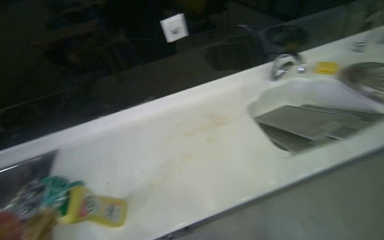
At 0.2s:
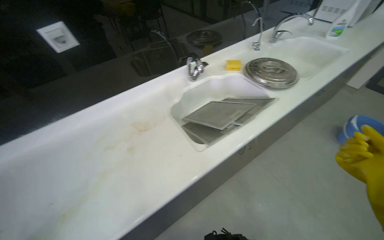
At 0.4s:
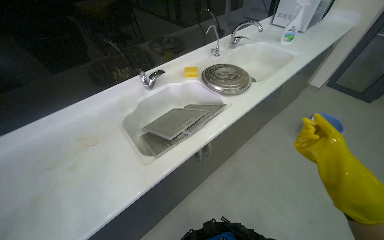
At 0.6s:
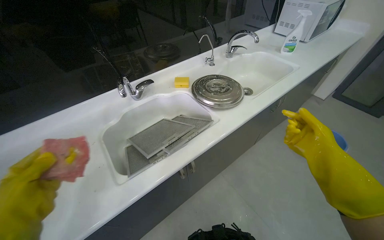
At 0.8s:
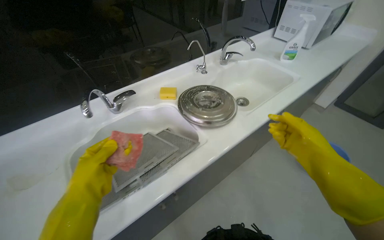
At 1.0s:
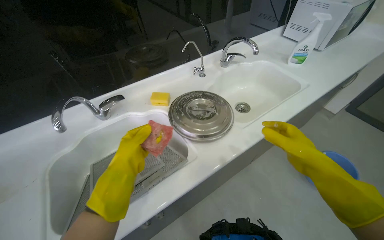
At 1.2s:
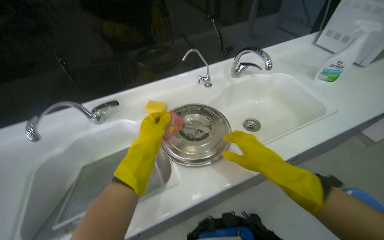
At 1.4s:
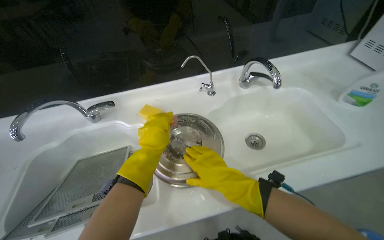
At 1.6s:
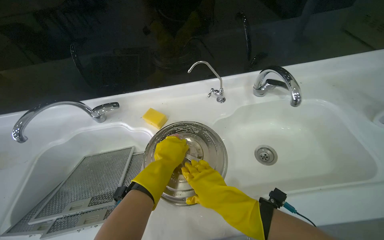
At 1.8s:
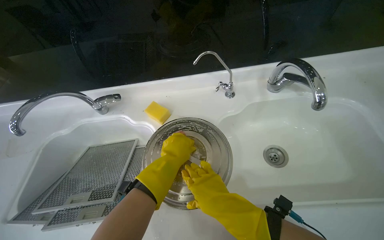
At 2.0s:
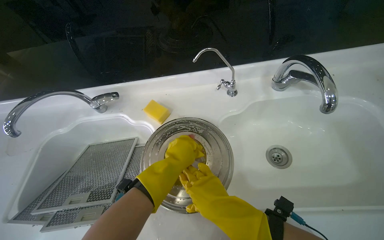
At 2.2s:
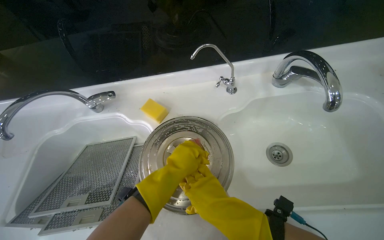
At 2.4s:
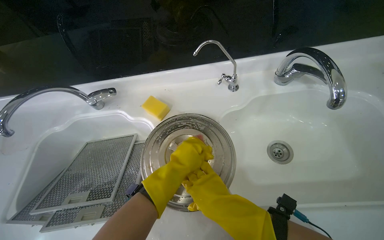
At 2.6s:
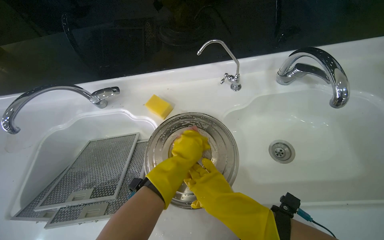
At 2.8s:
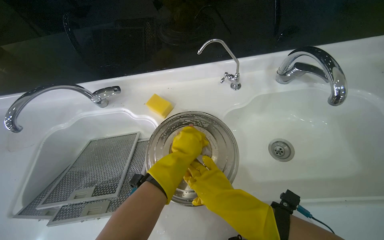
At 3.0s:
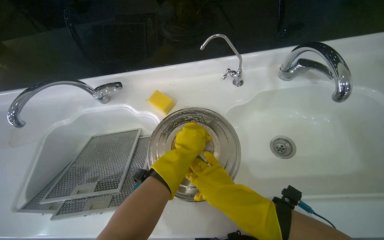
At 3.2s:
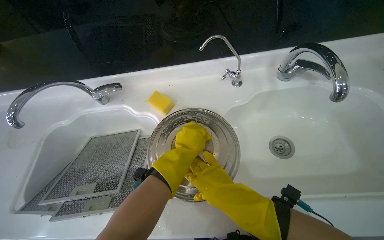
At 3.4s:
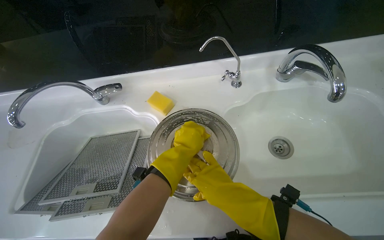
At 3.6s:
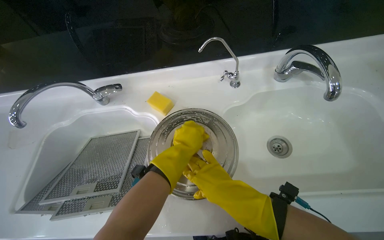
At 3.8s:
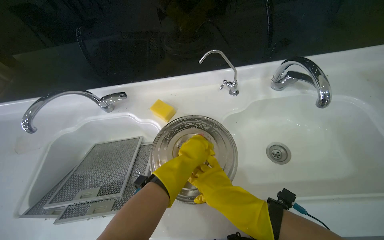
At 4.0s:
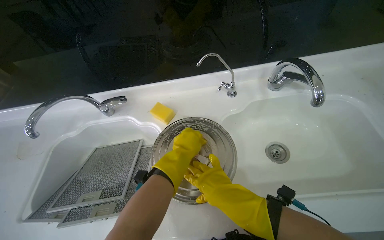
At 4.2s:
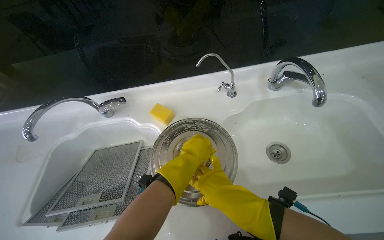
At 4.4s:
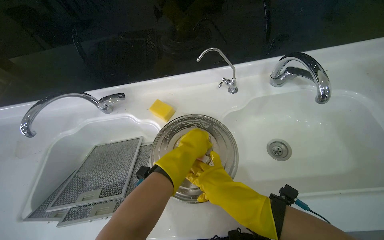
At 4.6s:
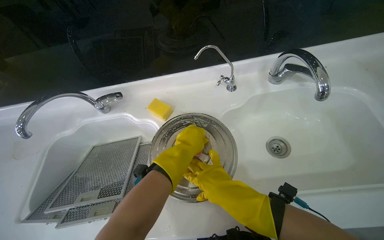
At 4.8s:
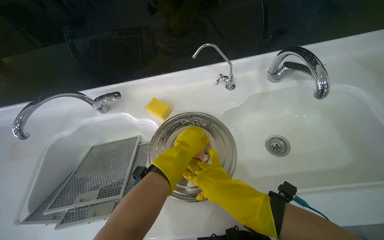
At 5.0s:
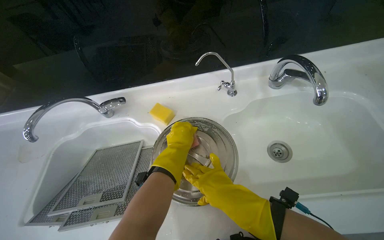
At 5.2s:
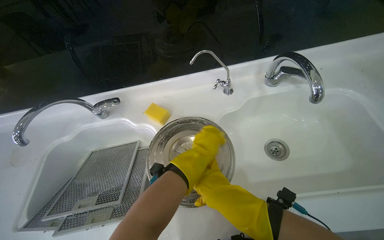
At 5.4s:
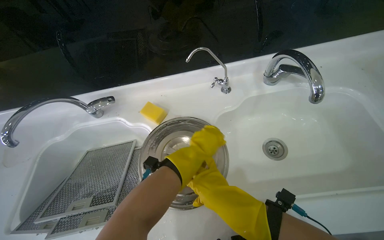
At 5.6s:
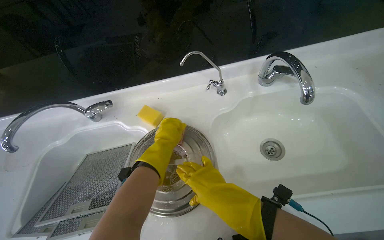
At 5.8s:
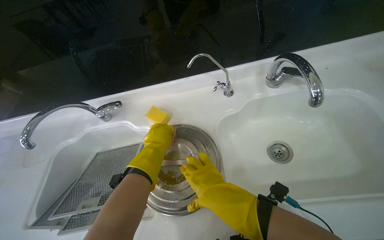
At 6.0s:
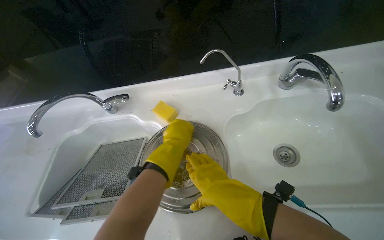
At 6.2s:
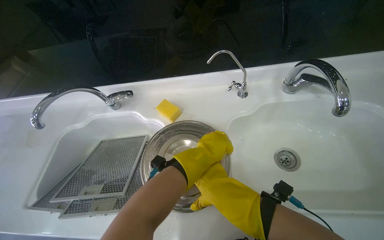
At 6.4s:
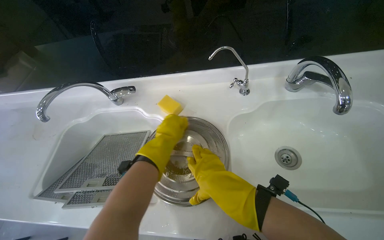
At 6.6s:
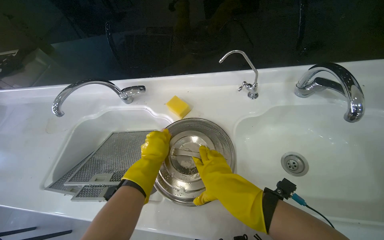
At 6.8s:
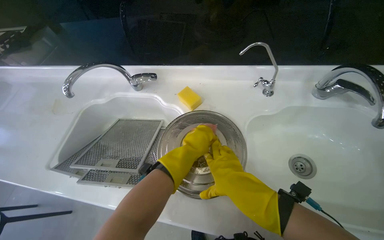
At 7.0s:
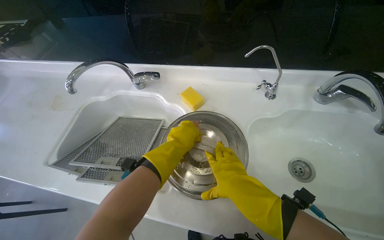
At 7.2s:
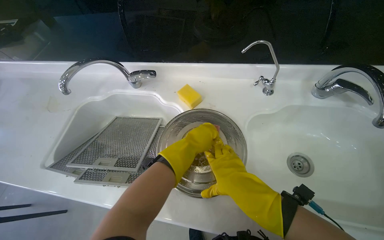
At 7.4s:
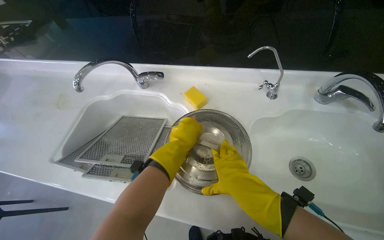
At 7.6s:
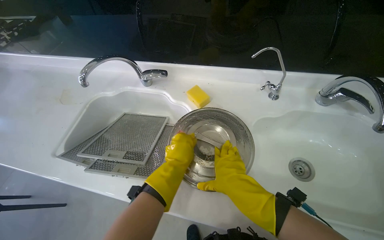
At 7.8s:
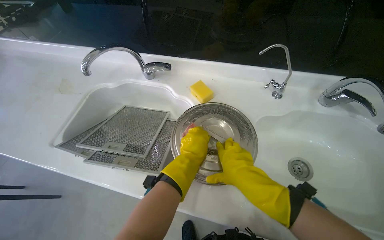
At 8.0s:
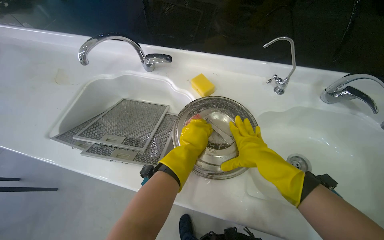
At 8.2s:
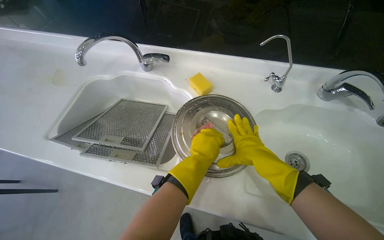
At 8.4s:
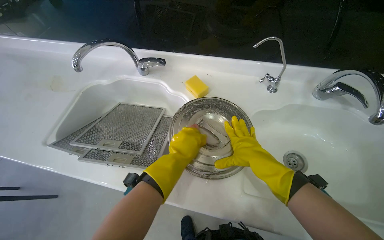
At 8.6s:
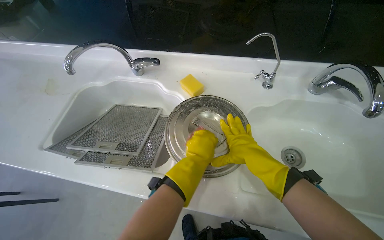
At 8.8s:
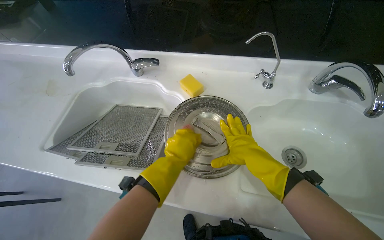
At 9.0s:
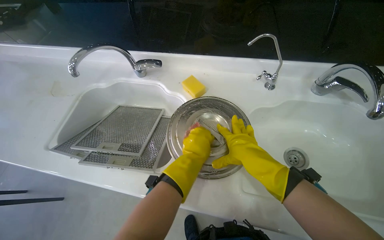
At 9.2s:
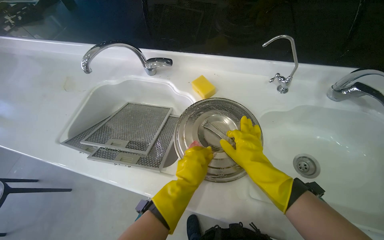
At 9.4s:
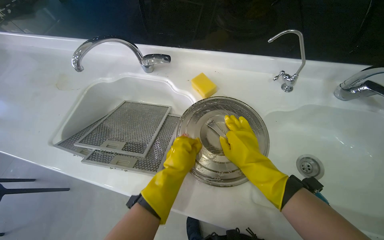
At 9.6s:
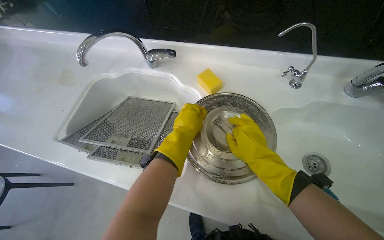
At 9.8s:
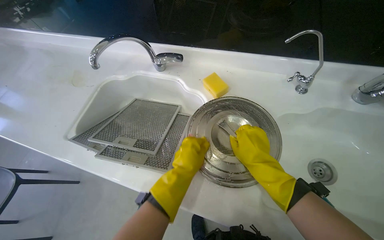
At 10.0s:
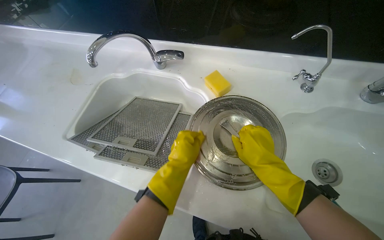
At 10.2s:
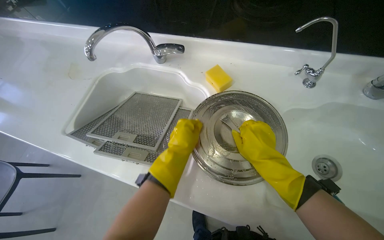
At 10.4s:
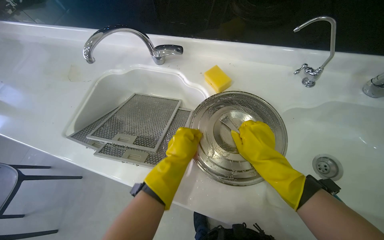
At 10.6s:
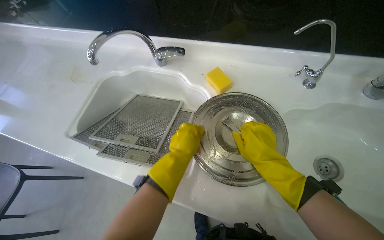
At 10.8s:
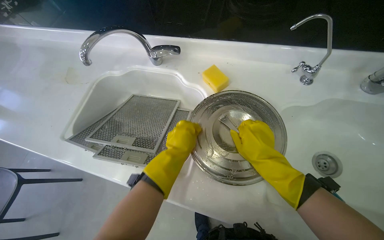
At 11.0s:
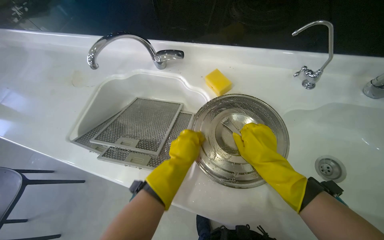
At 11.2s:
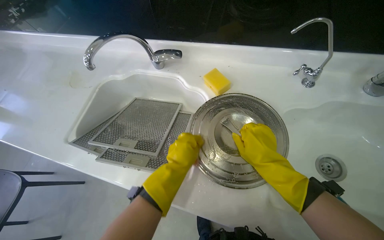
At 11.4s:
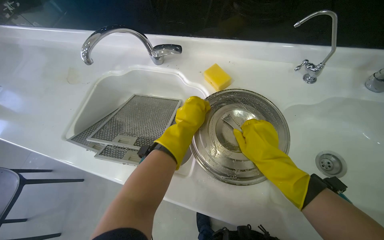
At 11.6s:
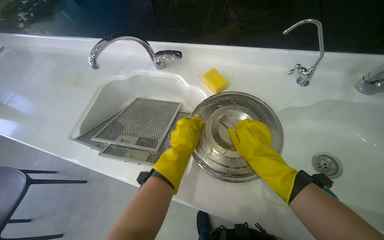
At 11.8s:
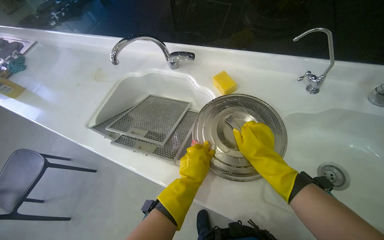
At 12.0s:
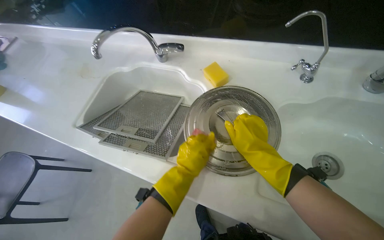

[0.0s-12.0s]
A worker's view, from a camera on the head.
Job: cleaning kitchen.
The whole recording: Cleaning pot lid in sink. The worker sprays cleaning solution and scrubs a pot lid with a sponge in the sink.
0.0s to 1.6s: The camera is carried some 1 m.
1.6s to 4.4s: The hands work in one place, with small movements.
6.0s to 7.6s: The left hand moves left and right over about 15 cm, changing direction 2 times.
7.6s to 9.0s: The left hand goes about 10 cm to the right.
9.0s to 10.4s: The left hand moves roughly 5 cm up the picture and comes back.
10.4s to 12.0s: The left hand goes up the picture and returns, some 10 cm each way.

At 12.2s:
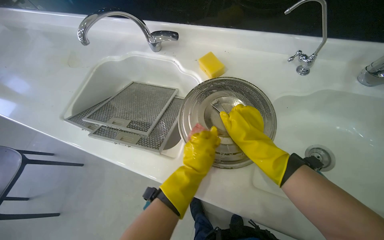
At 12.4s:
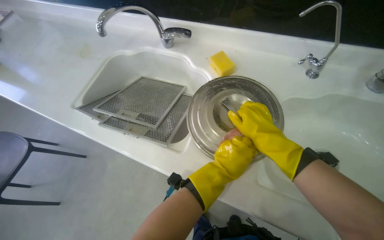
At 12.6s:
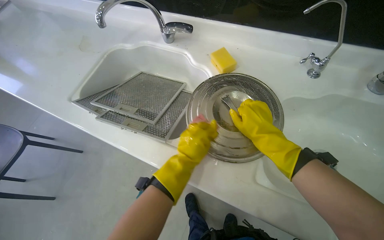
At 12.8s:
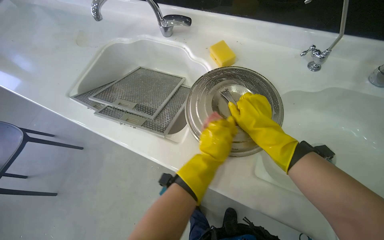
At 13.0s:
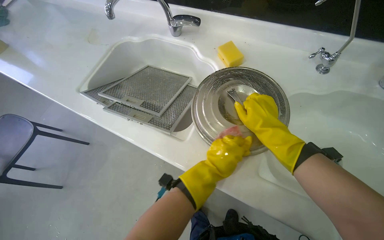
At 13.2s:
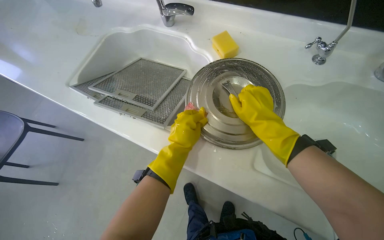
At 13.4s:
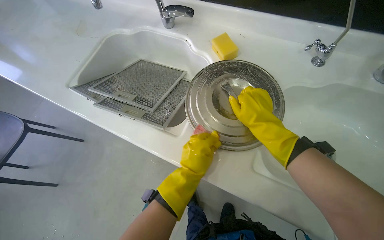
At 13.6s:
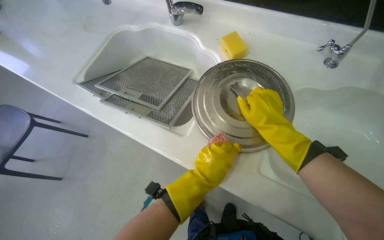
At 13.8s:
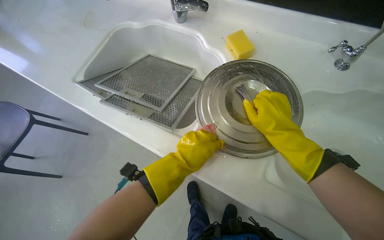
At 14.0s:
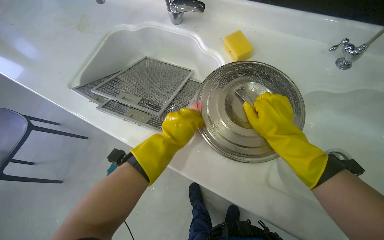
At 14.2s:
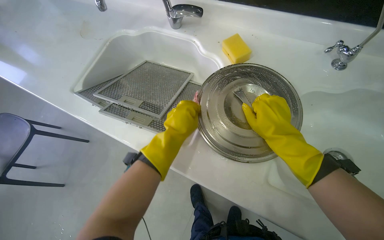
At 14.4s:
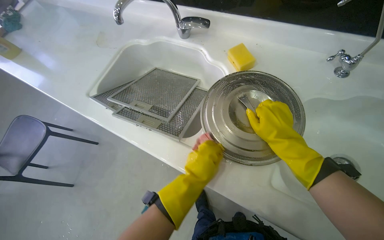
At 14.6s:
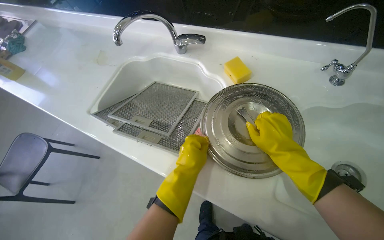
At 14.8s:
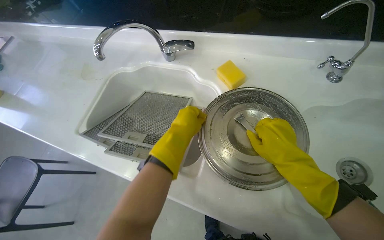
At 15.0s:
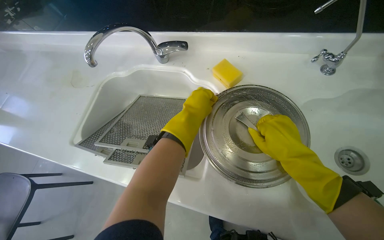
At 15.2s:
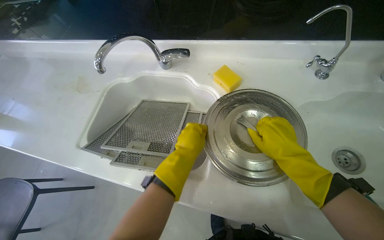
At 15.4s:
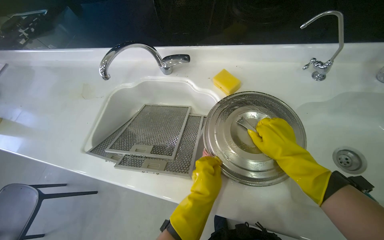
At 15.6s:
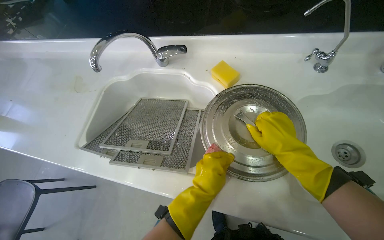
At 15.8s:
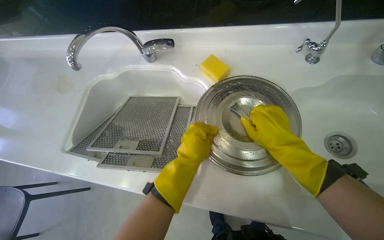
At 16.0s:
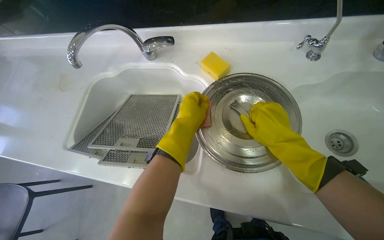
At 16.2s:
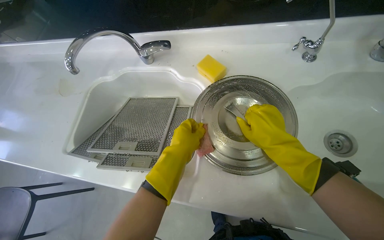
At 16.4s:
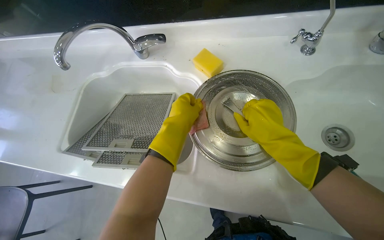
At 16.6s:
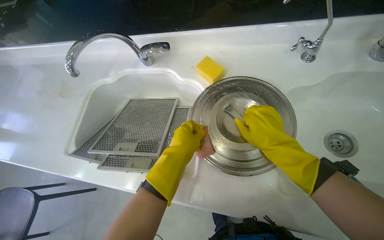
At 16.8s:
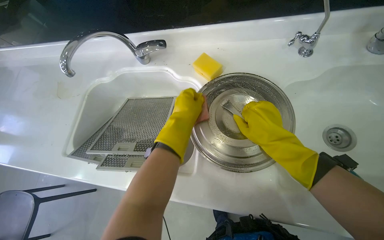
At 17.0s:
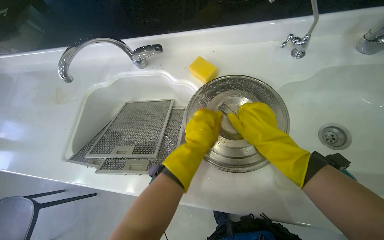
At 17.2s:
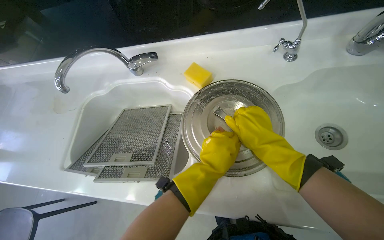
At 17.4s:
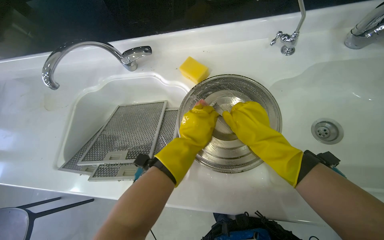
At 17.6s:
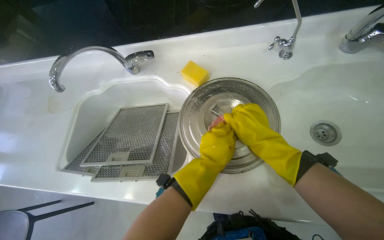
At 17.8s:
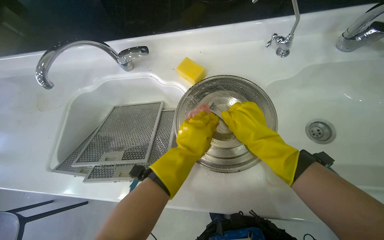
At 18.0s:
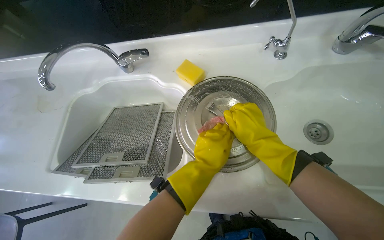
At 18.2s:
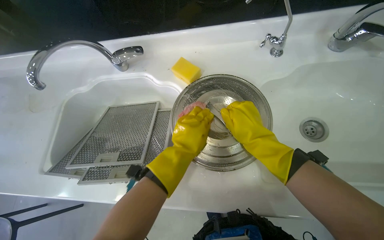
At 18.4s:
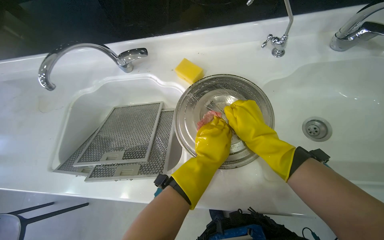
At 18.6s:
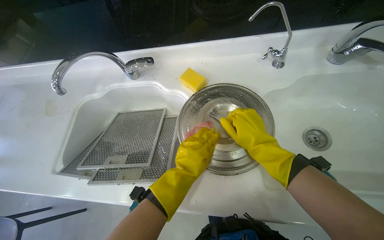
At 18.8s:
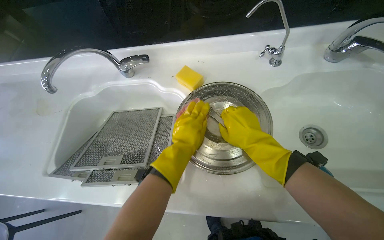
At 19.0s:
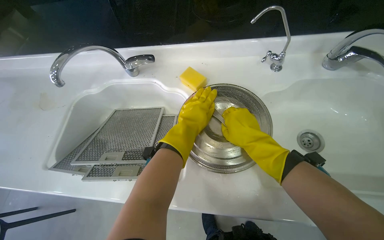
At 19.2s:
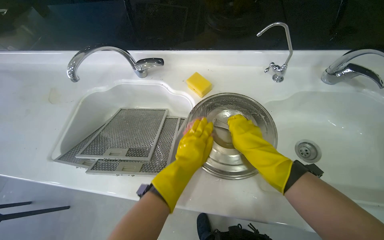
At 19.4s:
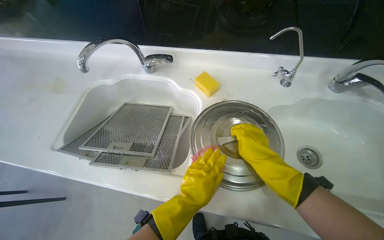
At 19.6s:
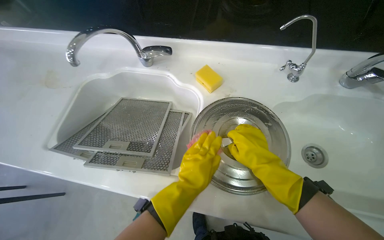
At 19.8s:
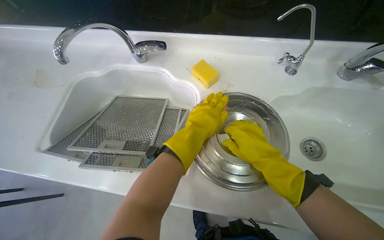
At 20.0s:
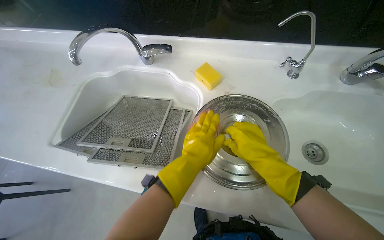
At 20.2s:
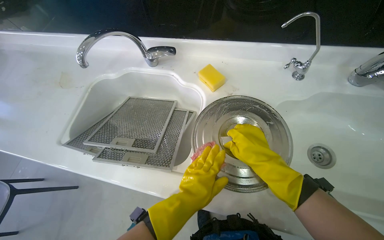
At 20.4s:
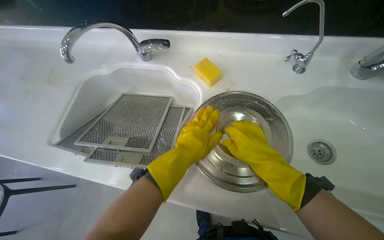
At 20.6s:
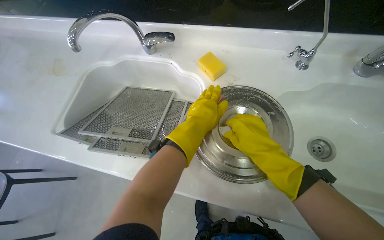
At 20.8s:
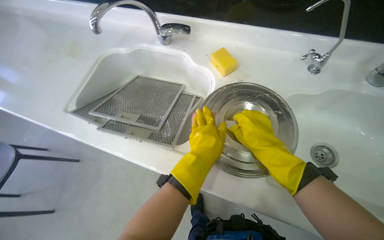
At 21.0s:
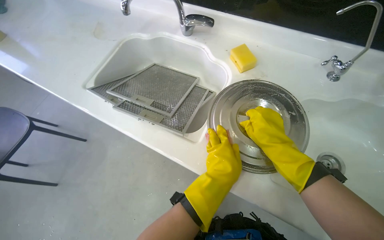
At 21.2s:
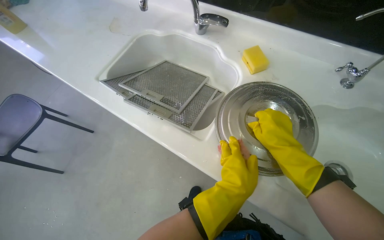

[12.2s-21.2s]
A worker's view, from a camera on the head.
Job: cleaning kitchen.
The whole recording: Cleaning pot lid in sink. The worker sprays cleaning solution and scrubs a pot lid with a sponge in the sink.
12.2s to 13.8s: The left hand moves left and right over roughly 10 cm, changing direction 3 times.
13.8s to 15.2s: The left hand goes up and down the picture, approximately 15 cm each way, reversing 3 times.
15.2s to 16.6s: The left hand reaches roughly 10 cm down the picture, then returns.
18.2s to 19.8s: The left hand reaches roughly 15 cm down the picture, then returns.
19.8s to 21.2s: The left hand swings up and down the picture, some 20 cm each way, with 2 reversals.
